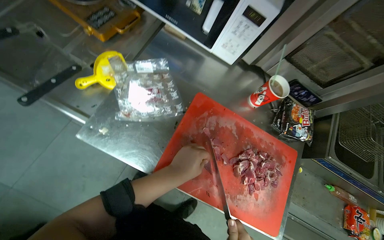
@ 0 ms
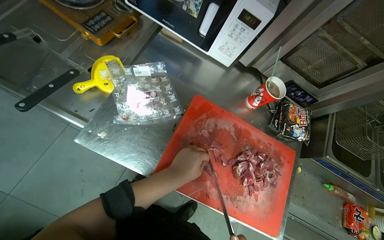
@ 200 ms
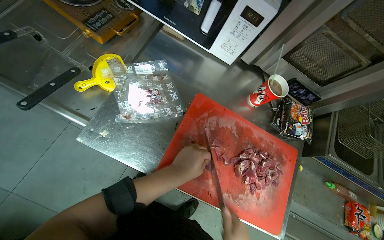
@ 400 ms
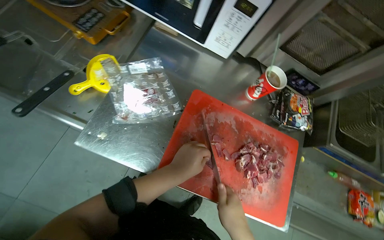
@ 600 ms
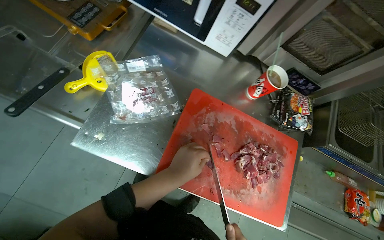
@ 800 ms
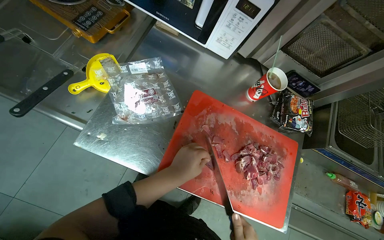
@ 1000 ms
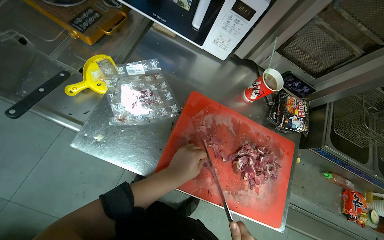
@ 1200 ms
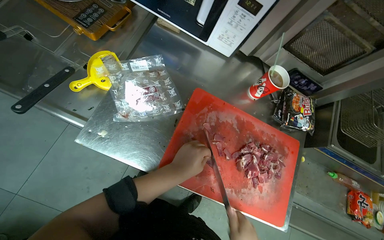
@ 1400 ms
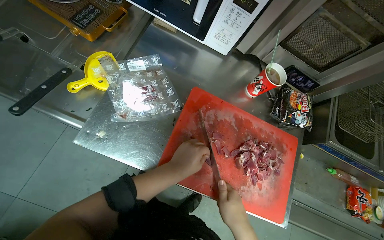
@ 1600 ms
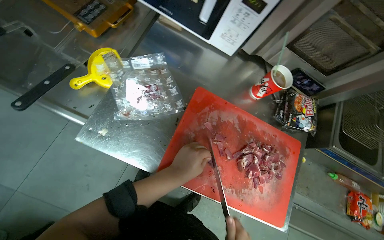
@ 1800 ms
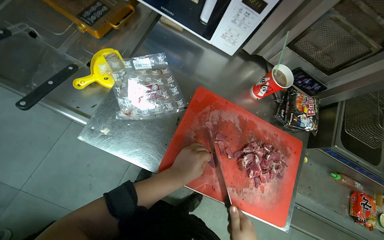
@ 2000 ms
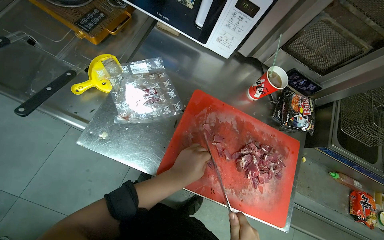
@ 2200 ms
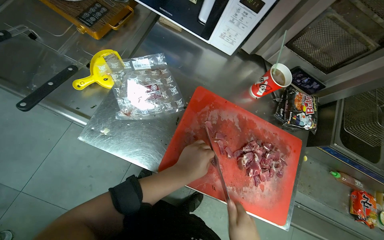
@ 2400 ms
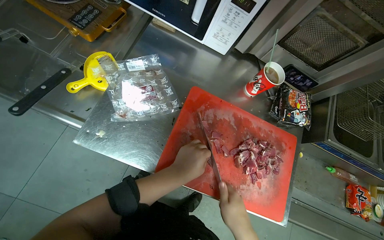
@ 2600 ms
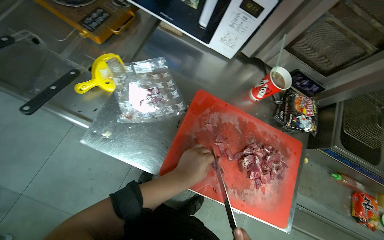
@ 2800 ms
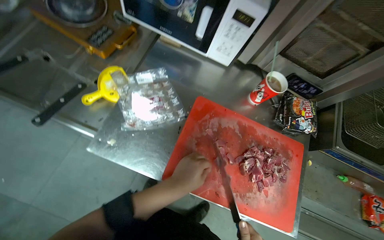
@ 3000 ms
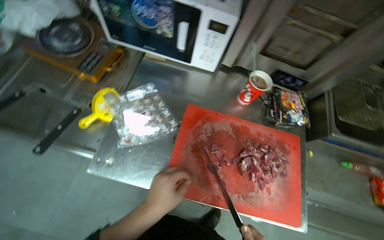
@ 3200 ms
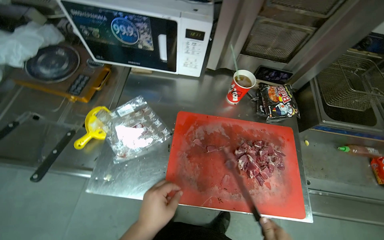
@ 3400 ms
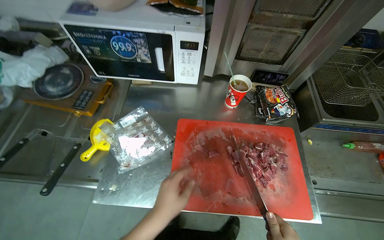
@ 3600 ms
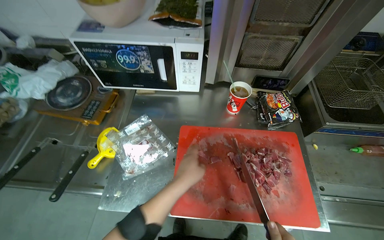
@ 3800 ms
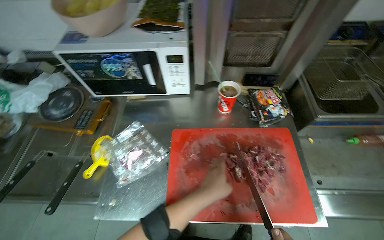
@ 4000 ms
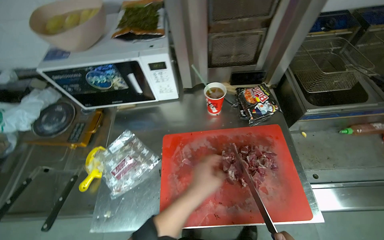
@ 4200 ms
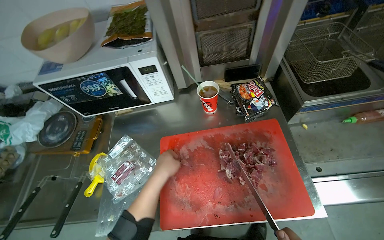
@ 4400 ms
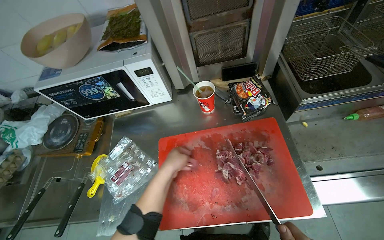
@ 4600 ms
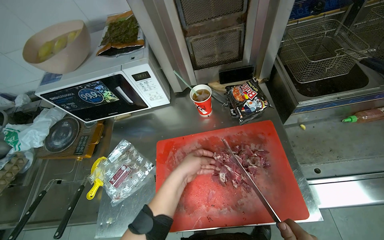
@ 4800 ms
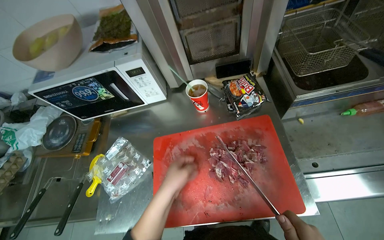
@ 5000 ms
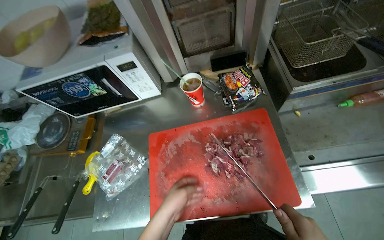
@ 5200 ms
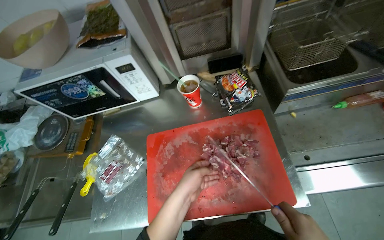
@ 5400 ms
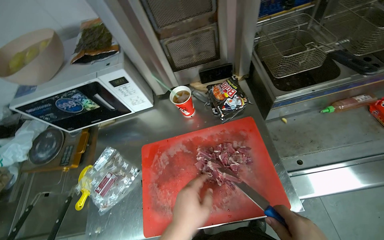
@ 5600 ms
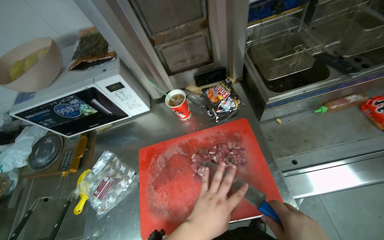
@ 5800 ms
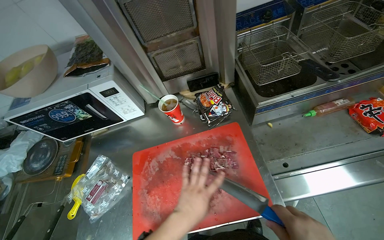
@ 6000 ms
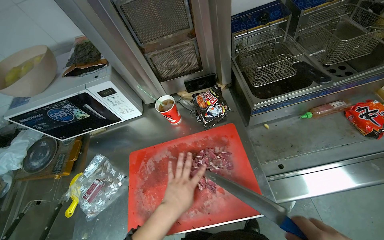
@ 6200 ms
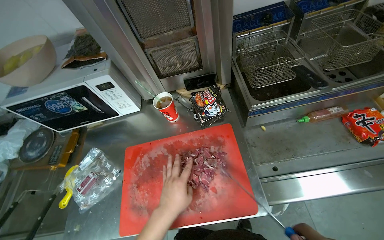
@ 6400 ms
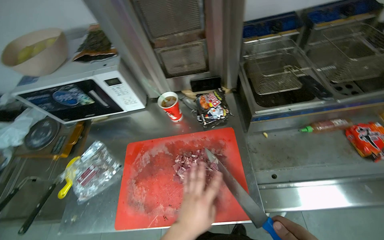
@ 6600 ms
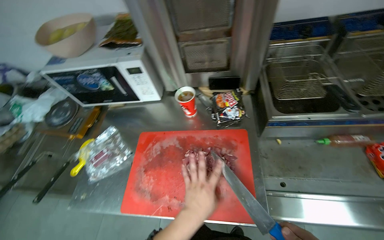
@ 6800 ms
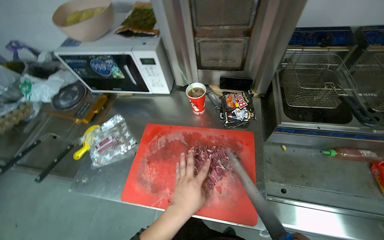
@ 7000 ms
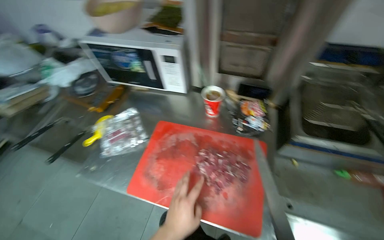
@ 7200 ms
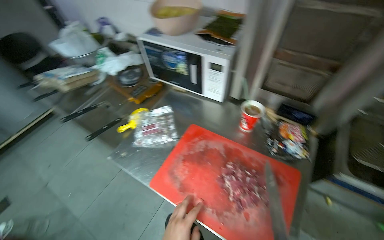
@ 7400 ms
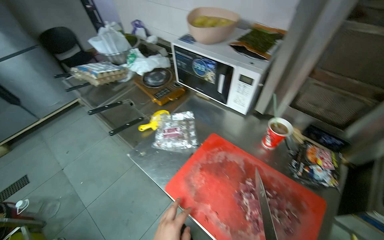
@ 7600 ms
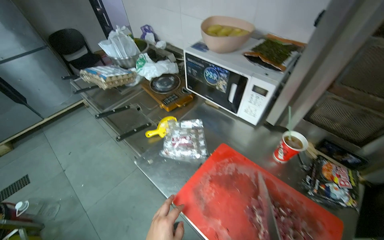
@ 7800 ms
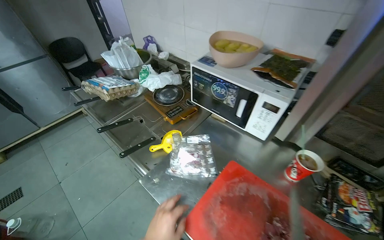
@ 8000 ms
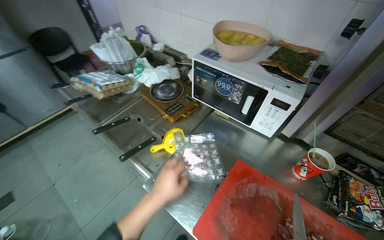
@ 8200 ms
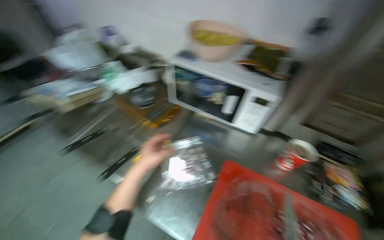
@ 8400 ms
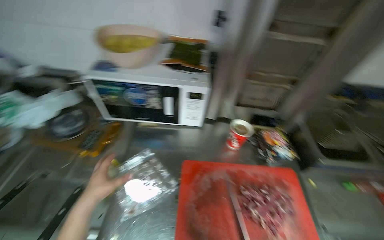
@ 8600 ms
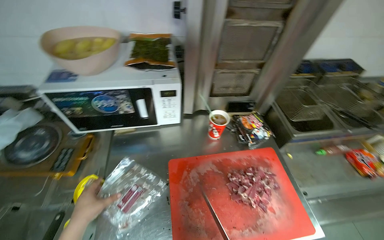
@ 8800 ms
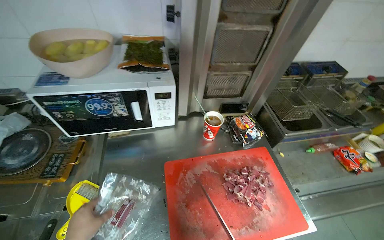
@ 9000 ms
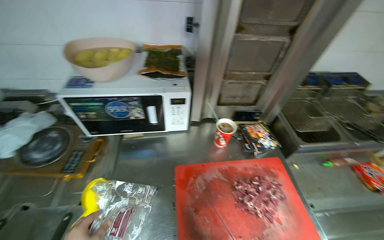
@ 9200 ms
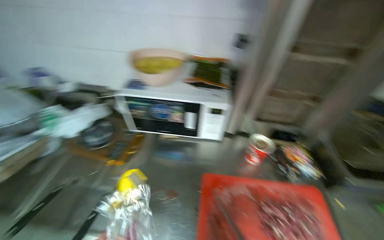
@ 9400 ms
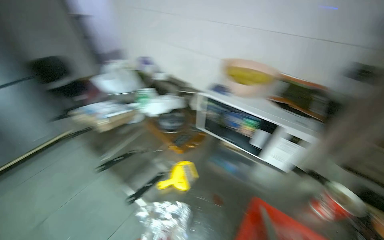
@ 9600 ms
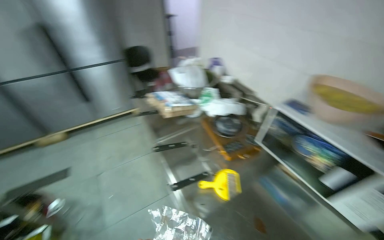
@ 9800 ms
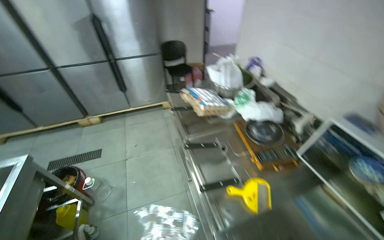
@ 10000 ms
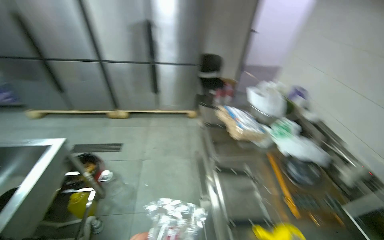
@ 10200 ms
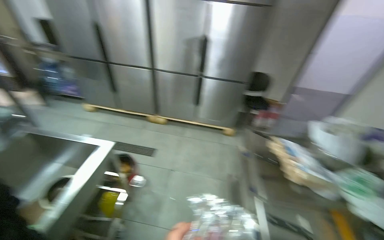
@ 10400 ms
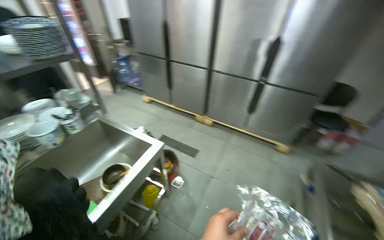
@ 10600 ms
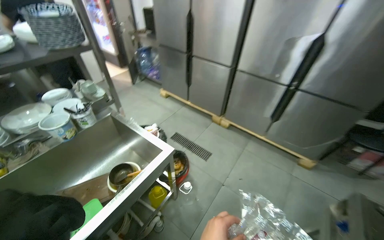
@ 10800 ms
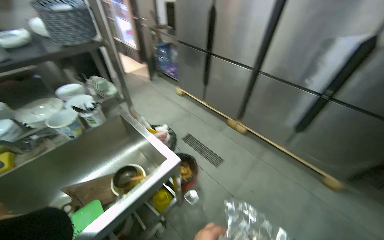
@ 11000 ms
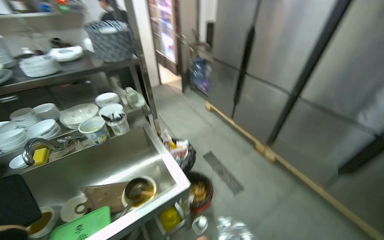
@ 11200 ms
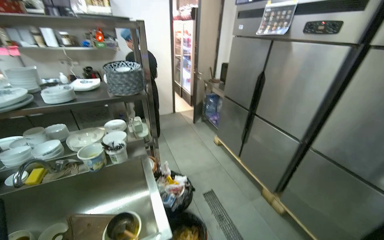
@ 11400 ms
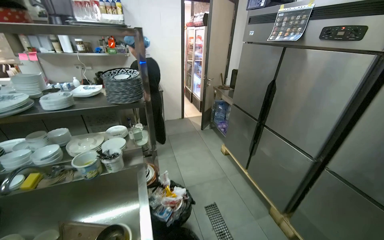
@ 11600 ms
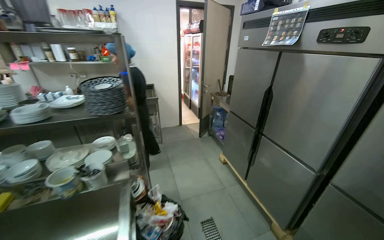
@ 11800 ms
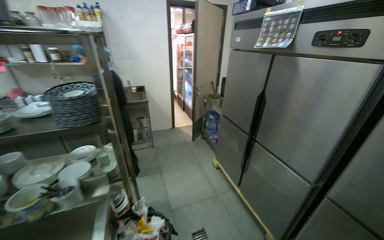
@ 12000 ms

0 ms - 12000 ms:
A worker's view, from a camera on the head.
Job: preparing food.
The whole recording: Slicing meat on cutting board. The worker continues slicing meat into smaller pieces on a red cutting board.
3000 ms - 4400 ms: The scene rotates counterclockwise by some 35 degrees. The left hand reaches about 10 cm to the right, then returns.
4400 ms - 6000 ms: The left hand travels to the right and nearer to the camera by approximately 20 cm.
6000 ms - 7600 ms: The wearer looks about 50 degrees further to the left.
7600 ms - 9000 ms: The head turns to the right by approximately 50 degrees.
9000 ms - 10400 ms: The camera is carried roughly 50 cm. The wearer's head swings approximately 110 degrees to the left. The view tips upward by some 15 degrees.
10400 ms - 12000 ms: The wearer moves roughly 90 cm. The head rotates approximately 60 degrees to the left. The view tilts about 15 degrees upward.

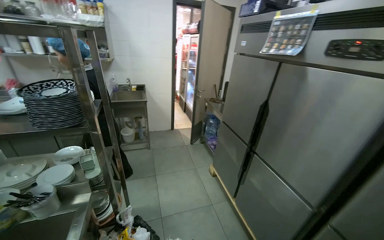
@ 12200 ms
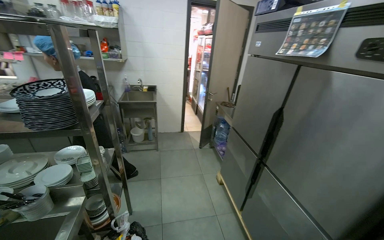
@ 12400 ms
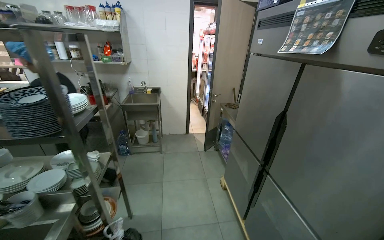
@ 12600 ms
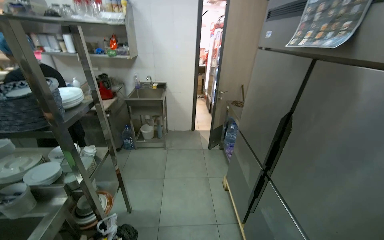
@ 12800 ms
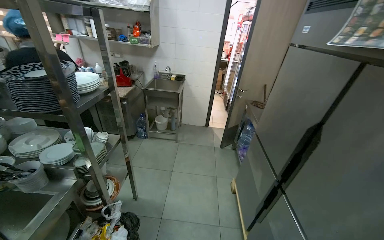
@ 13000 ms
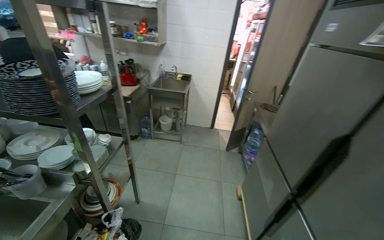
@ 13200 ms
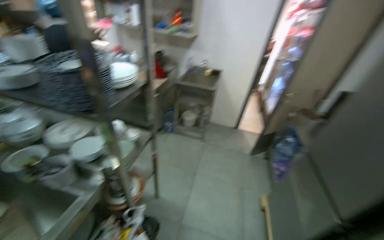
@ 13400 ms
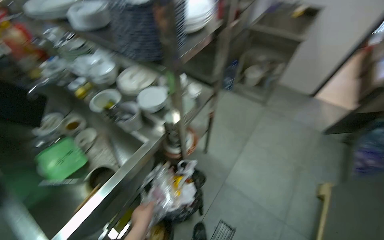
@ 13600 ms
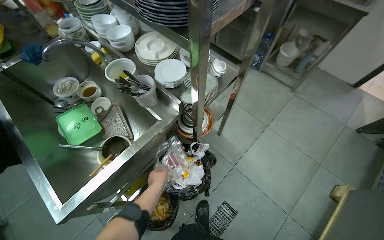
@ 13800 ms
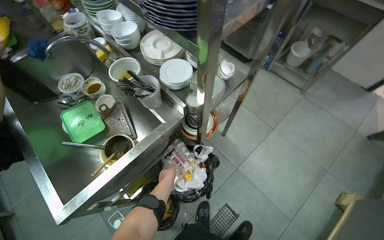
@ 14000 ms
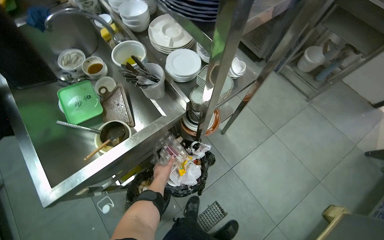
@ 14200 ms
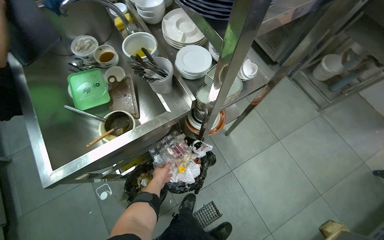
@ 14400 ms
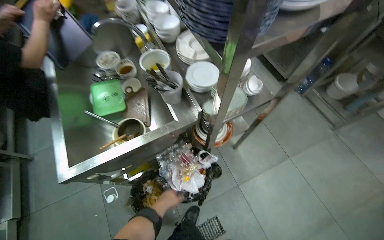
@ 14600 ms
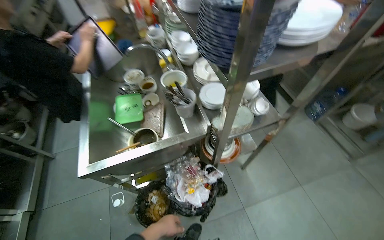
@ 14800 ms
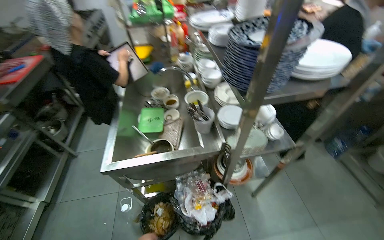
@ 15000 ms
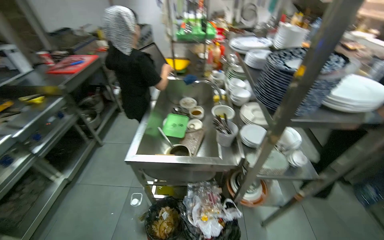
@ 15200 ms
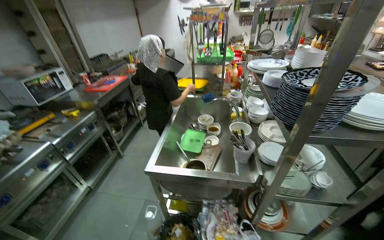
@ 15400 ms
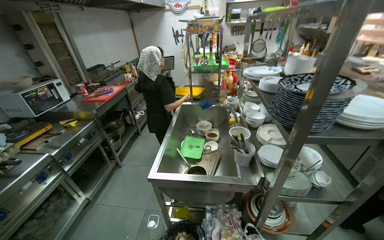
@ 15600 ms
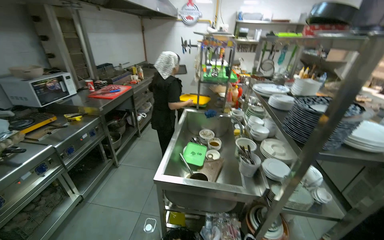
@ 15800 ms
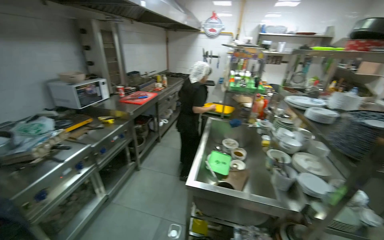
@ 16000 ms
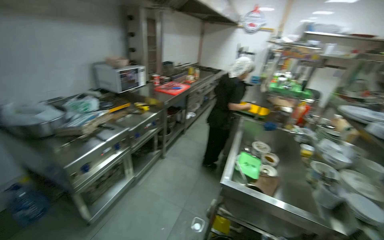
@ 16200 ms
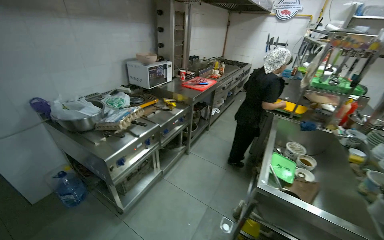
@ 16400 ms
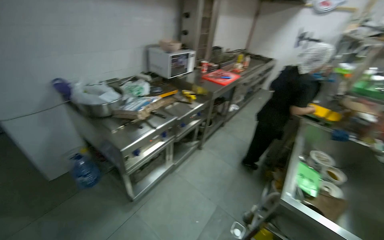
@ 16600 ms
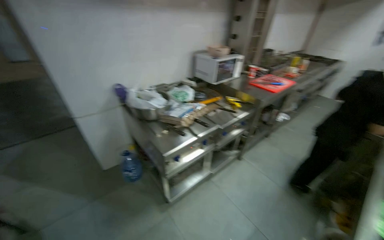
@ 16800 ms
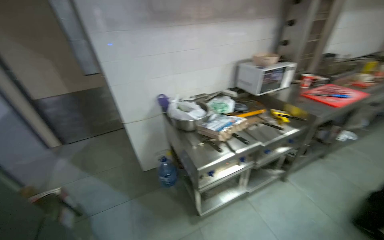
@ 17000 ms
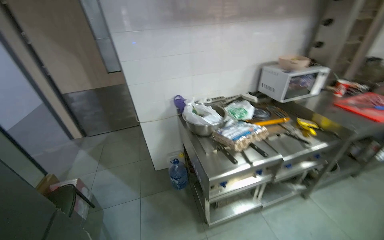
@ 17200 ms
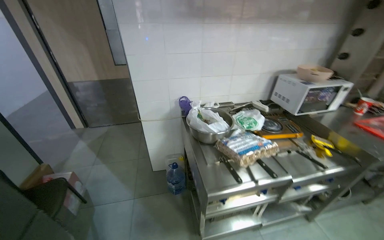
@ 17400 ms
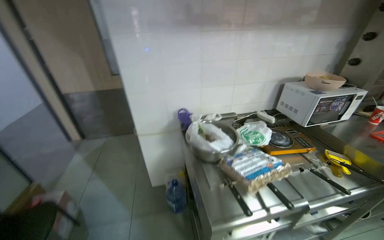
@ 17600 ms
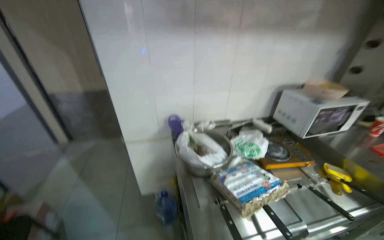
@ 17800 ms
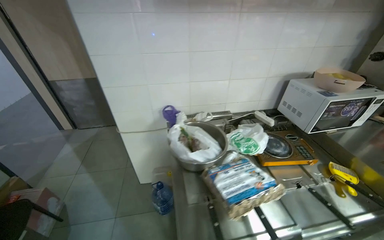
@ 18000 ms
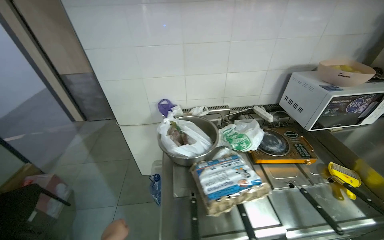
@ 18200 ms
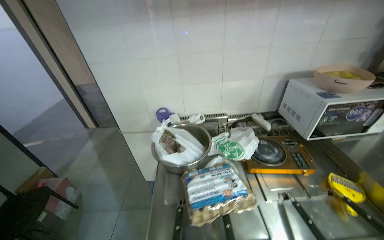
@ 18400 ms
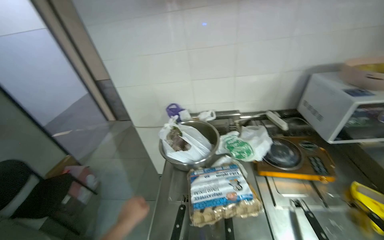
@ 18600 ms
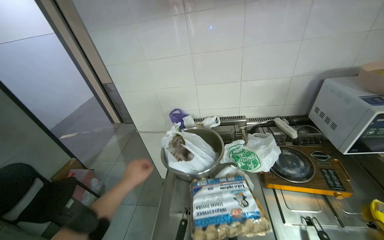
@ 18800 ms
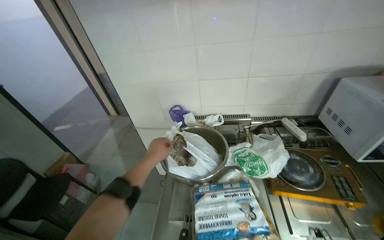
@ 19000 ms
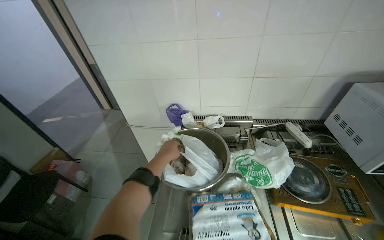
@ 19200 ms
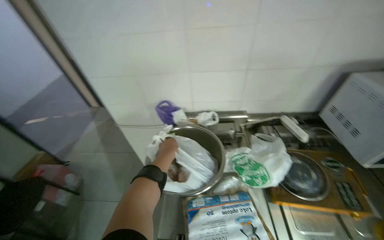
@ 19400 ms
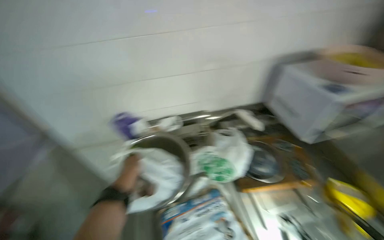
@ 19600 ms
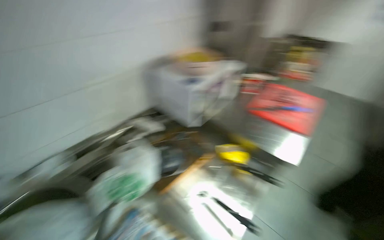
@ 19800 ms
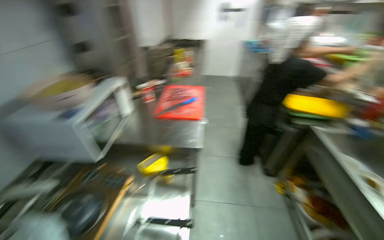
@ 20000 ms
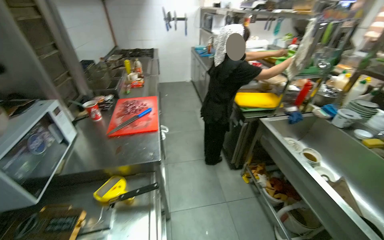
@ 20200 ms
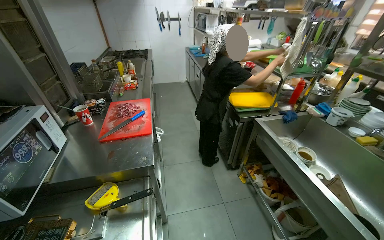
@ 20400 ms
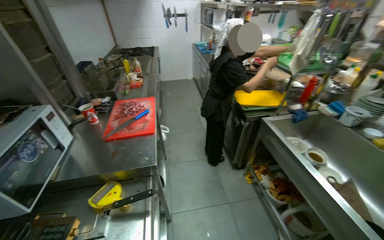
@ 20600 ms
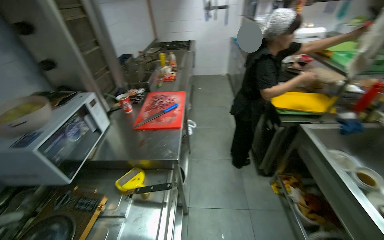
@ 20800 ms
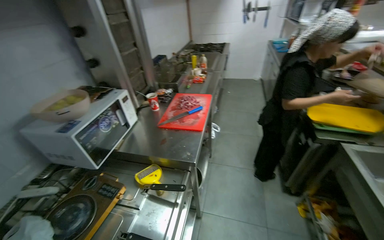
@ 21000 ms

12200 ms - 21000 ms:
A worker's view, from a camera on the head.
Job: preparing food.
The whole recording: Slicing meat on cutting board. The worker continues slicing meat into smaller pieces on a red cutting board.
12200 ms - 13600 ms: The head travels some 50 cm. The wearer's head swings roughly 55 degrees to the left. The view tilts approximately 25 degrees downward.
13600 ms - 15200 ms: The wearer looks approximately 60 degrees further to the left.
15200 ms - 16600 ms: The wearer moves about 70 cm. The head rotates some 35 degrees to the left.
16600 ms - 18000 ms: The wearer moves some 70 cm. The head rotates about 45 degrees to the left.
18000 ms - 19600 ms: The head travels some 40 cm.
19600 ms - 21000 ms: The camera travels some 50 cm. The head rotates about 65 degrees to the right.
